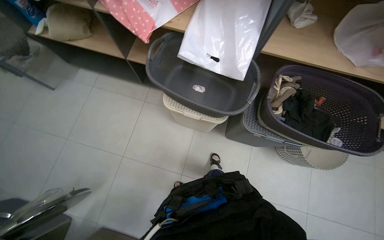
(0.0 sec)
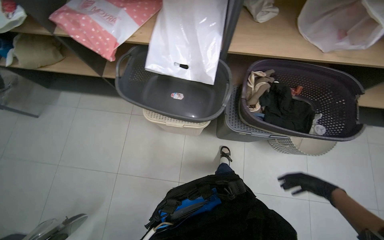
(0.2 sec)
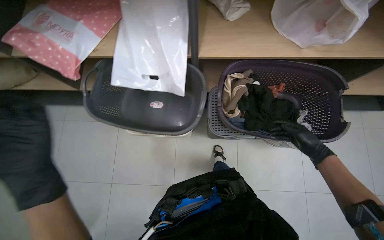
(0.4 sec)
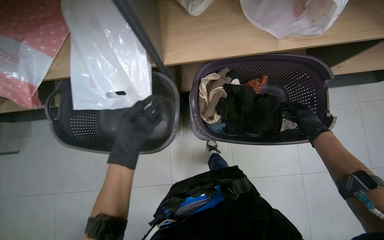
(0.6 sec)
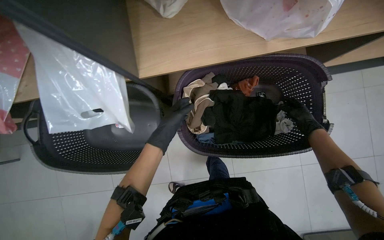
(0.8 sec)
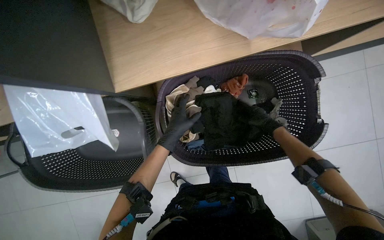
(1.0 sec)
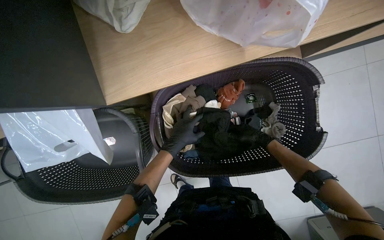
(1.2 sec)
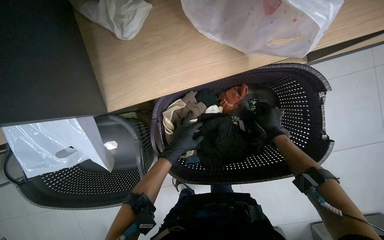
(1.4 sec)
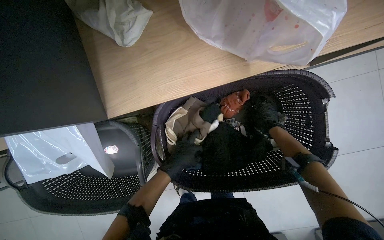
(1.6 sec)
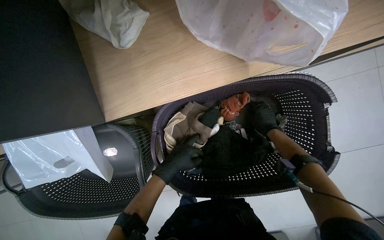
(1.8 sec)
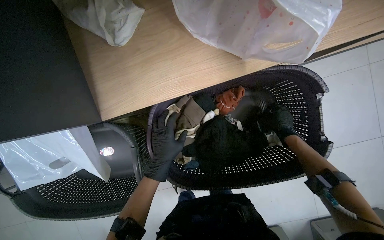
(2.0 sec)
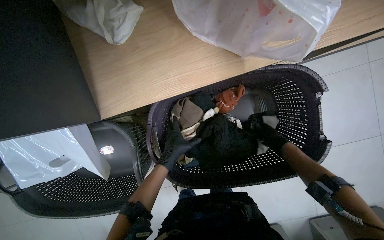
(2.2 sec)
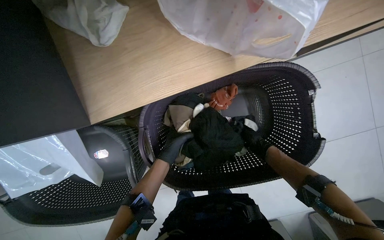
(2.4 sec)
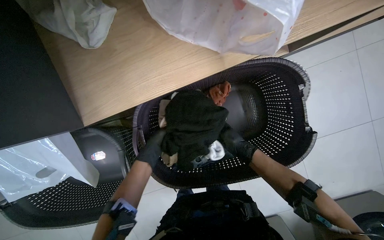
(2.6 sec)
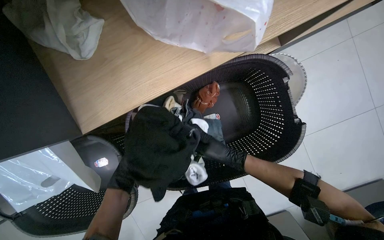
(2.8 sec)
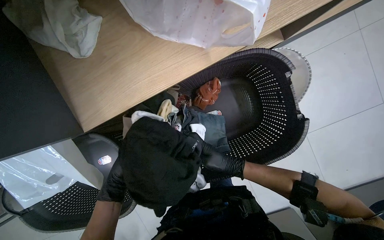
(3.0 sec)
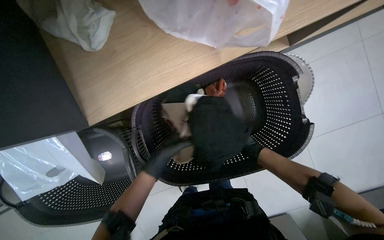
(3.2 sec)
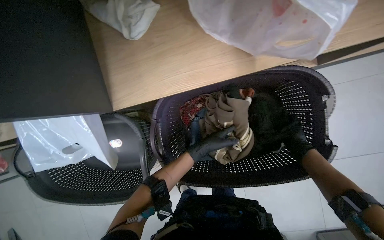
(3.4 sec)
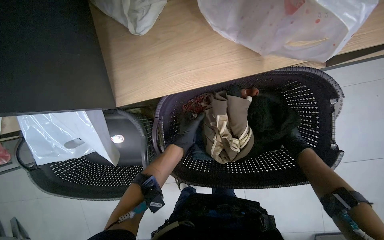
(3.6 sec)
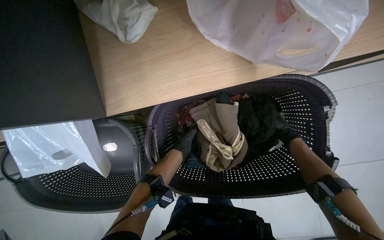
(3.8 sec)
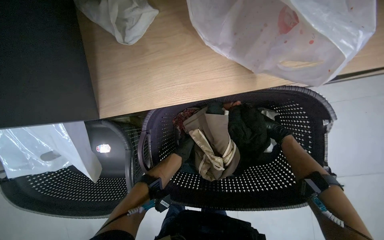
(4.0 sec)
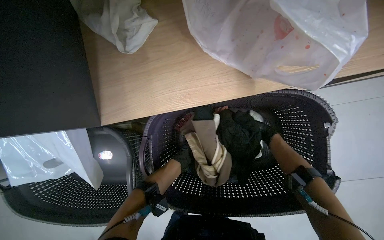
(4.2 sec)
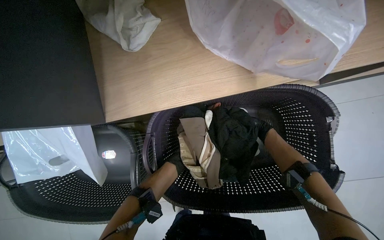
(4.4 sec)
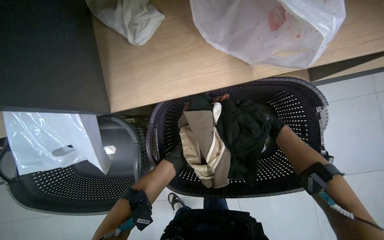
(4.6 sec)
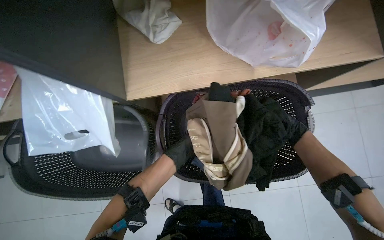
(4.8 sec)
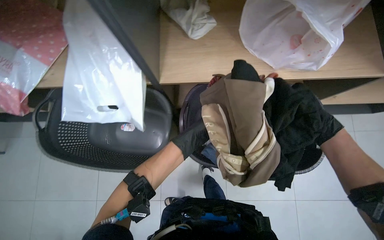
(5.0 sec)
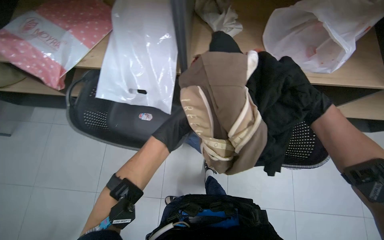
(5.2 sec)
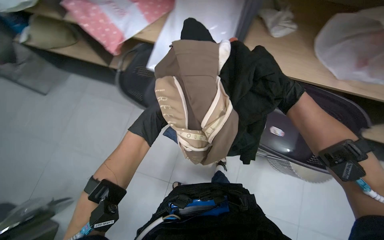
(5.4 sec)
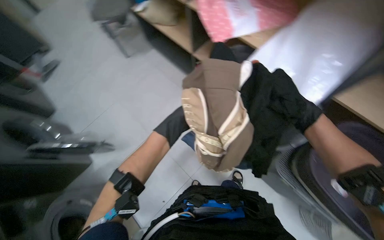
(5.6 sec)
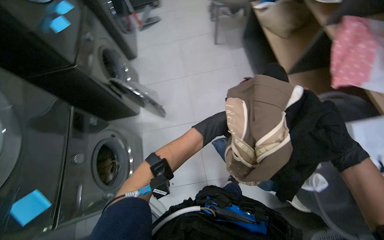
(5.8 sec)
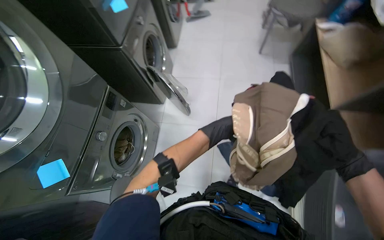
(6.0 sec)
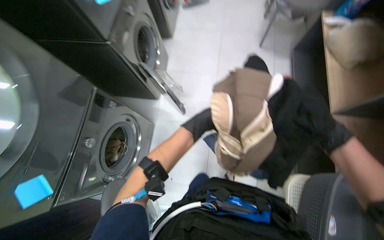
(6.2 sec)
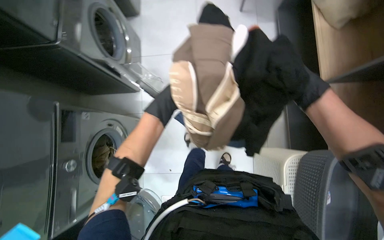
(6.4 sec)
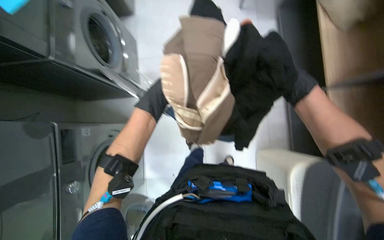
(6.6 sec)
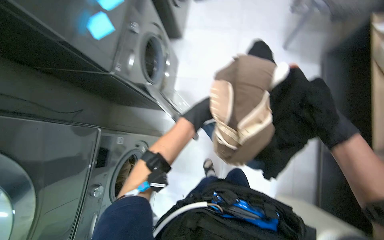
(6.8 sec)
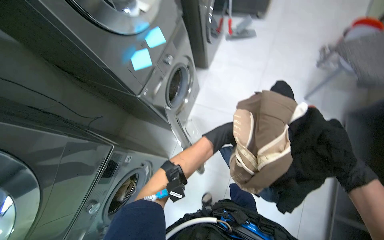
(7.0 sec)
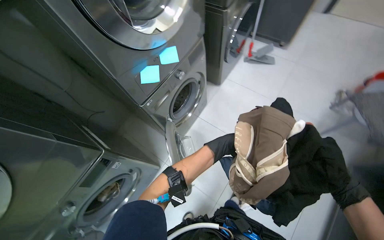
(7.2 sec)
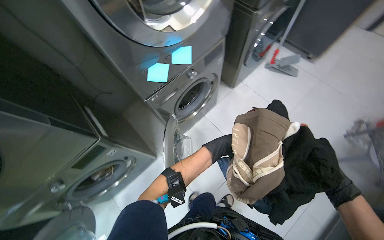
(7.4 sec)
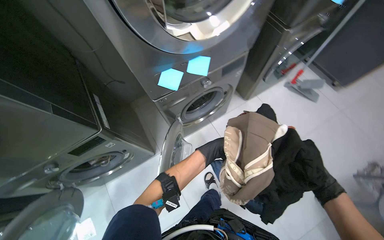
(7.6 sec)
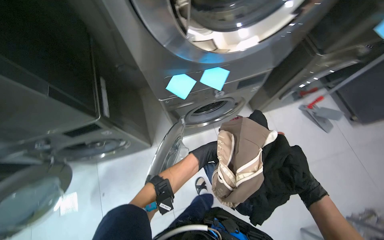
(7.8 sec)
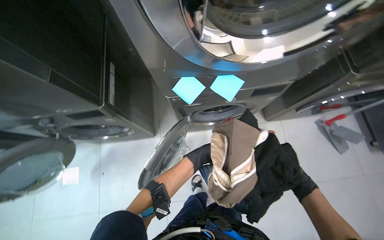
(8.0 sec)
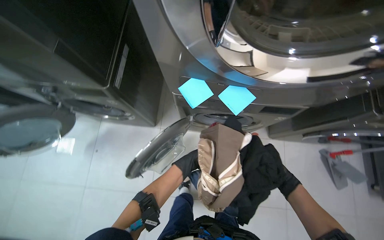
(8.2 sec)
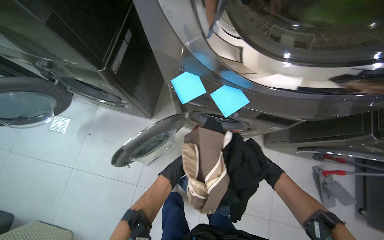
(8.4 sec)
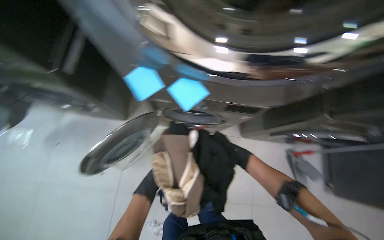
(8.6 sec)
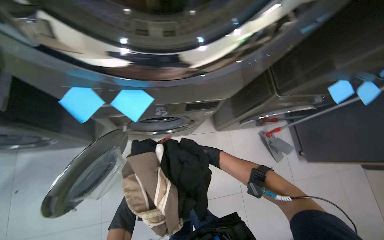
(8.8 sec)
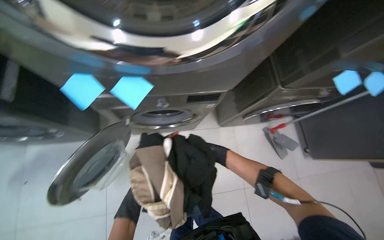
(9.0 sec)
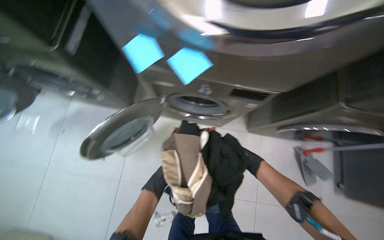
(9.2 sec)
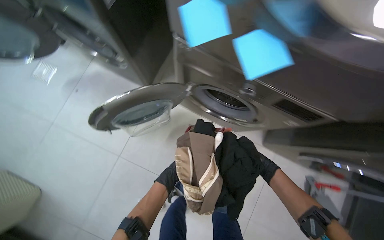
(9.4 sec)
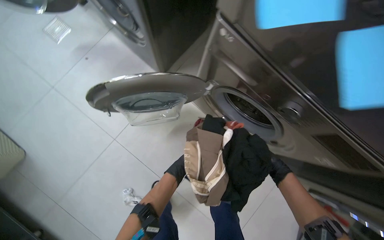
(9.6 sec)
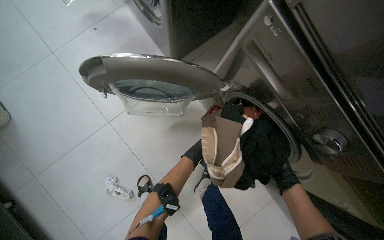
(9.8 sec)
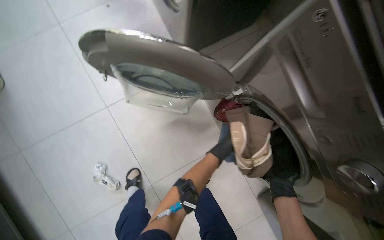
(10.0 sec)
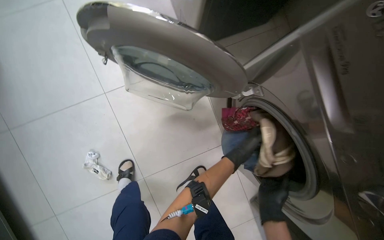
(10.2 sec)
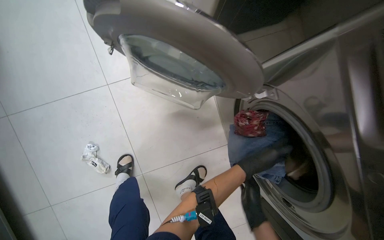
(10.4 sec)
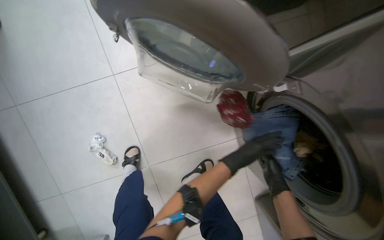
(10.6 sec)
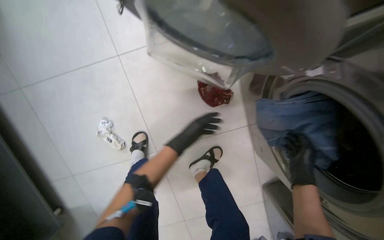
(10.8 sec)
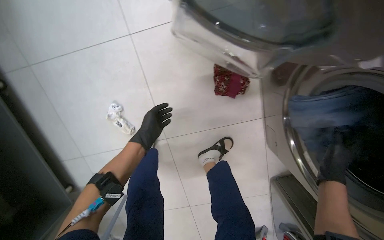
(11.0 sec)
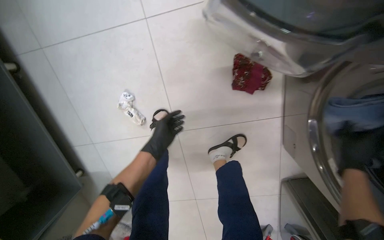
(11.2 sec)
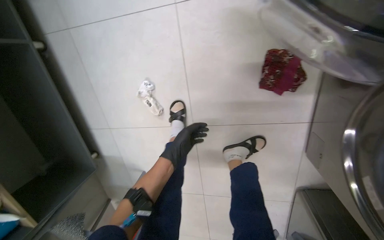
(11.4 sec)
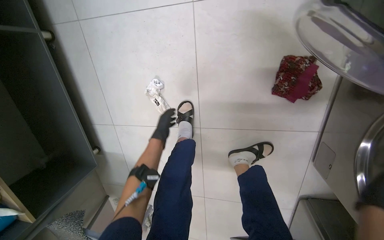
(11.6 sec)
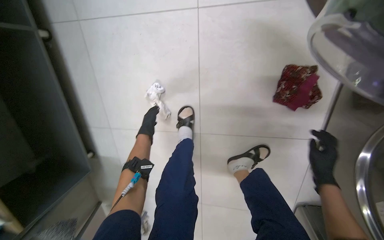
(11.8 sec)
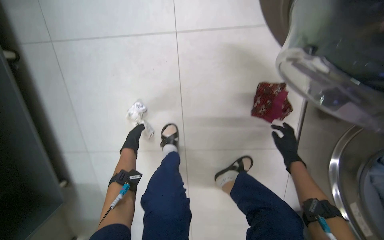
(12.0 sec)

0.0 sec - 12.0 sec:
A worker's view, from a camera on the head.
Job: managing laundry.
The whole recording: Sorting and loading laundry into machines. The worker sorts clothes from a basket, reads a list, and loads the laundry items into washing machines.
0.0 sec - 1.6 sec: The head travels about 70 cm. The wearer looks approximately 20 degrees further downward. The scene rotates counterclockwise by approximately 30 degrees.
1.6 sec - 3.0 sec: The right hand travels down the picture and to the left by approximately 25 cm, while the left hand heads nearer to the camera, covering roughly 15 cm.
3.0 sec - 4.4 sec: The left hand is displaced farther from the camera by roughly 35 cm.
4.4 sec - 6.0 sec: The wearer's head swings some 35 degrees to the left.
6.0 sec - 7.6 sec: The wearer's head swings some 45 degrees to the left. The wearer looks about 20 degrees further upward.
7.6 sec - 9.0 sec: The scene rotates clockwise by roughly 25 degrees.
9.0 sec - 10.4 sec: The camera travels roughly 50 cm. The wearer's head swings approximately 80 degrees to the left. The camera pitches downward, by roughly 10 degrees.
10.4 sec - 12.0 sec: The view tilts approximately 15 degrees downward. The left hand is displaced to the left and farther from the camera by about 80 cm.

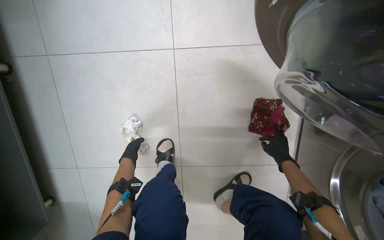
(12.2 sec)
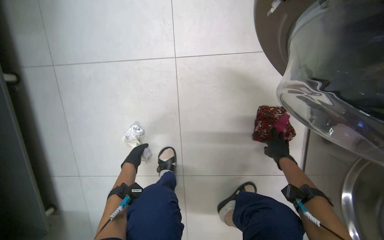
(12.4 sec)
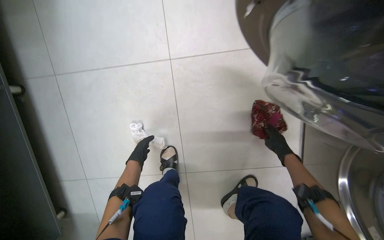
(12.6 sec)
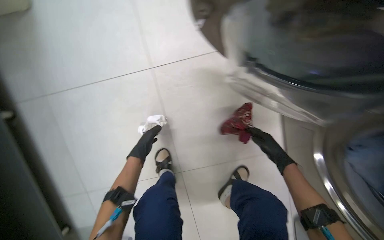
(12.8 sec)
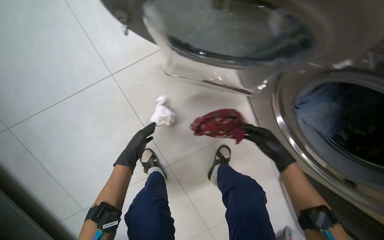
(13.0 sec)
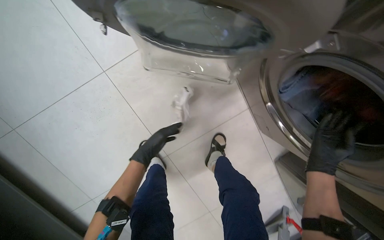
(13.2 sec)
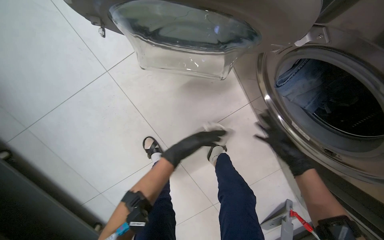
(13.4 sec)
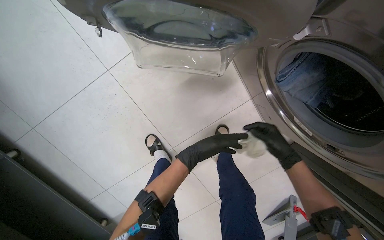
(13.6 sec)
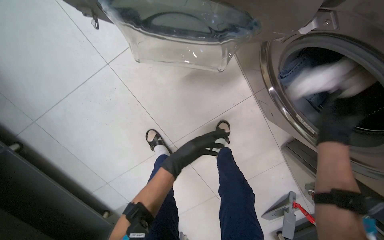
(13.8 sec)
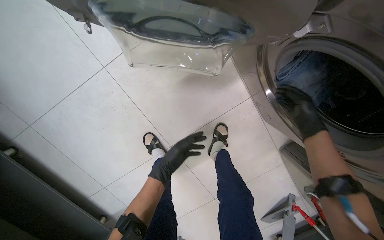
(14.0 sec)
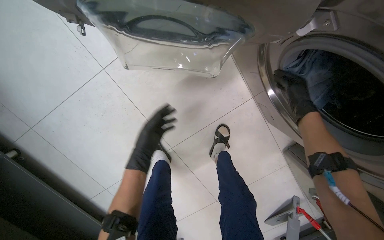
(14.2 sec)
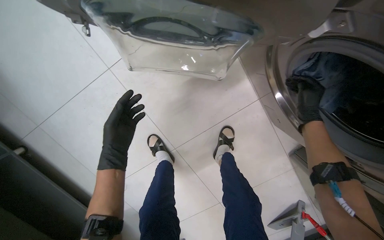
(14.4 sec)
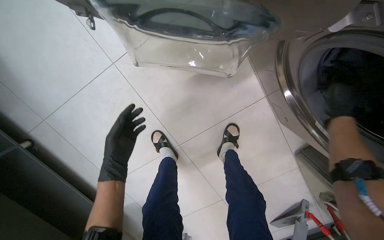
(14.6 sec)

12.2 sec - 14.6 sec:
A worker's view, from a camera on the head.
Job: managing laundry.
The whole recording: Sorting and loading laundry into machines. The worker sorts clothes from a basket, reads a list, and loads the laundry items into washing machines.
12.2 sec - 13.4 sec: Everything in view rotates approximately 30 degrees counterclockwise. The left hand travels nearer to the camera and to the right by approximately 50 cm, while the right hand shifts roughly 25 cm nearer to the camera.
13.4 sec - 14.6 sec: The right hand heads up the picture and to the right, covering about 20 cm. Meanwhile the left hand goes approximately 15 cm to the left.

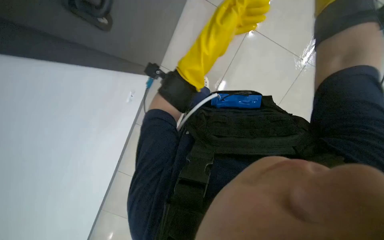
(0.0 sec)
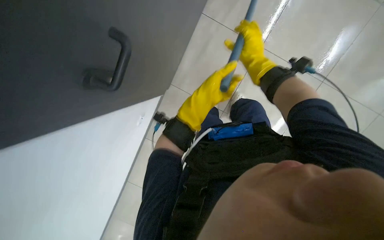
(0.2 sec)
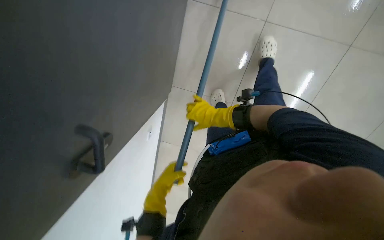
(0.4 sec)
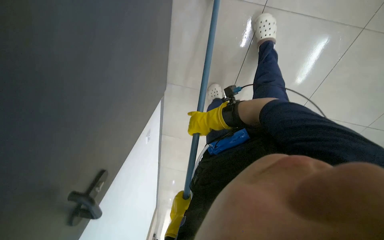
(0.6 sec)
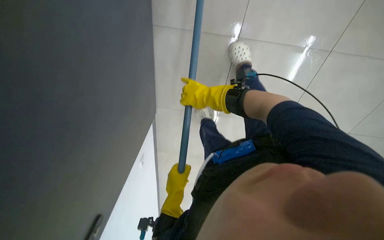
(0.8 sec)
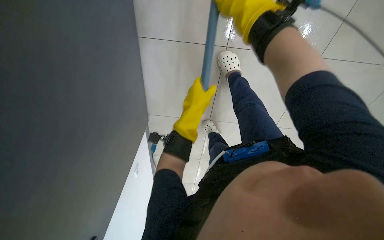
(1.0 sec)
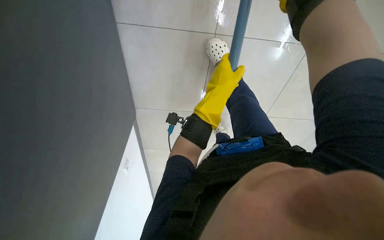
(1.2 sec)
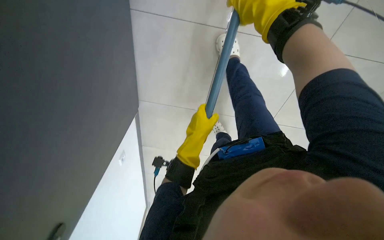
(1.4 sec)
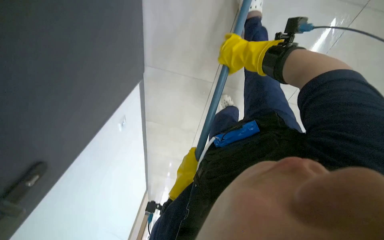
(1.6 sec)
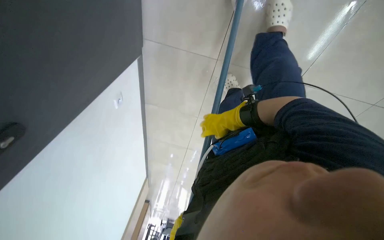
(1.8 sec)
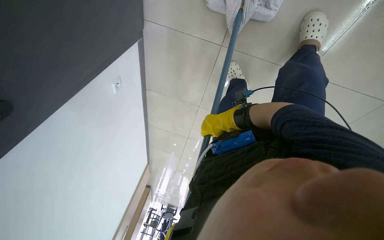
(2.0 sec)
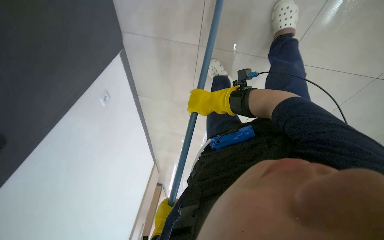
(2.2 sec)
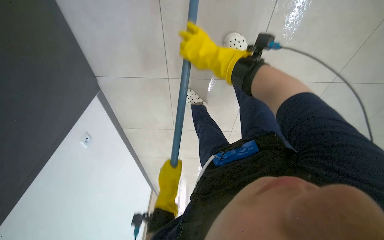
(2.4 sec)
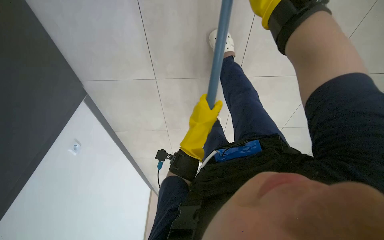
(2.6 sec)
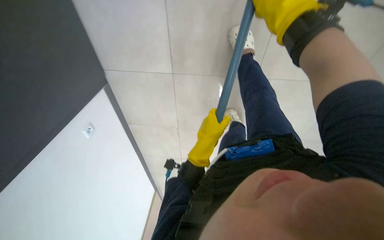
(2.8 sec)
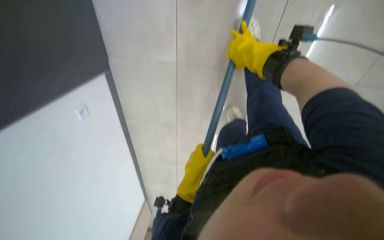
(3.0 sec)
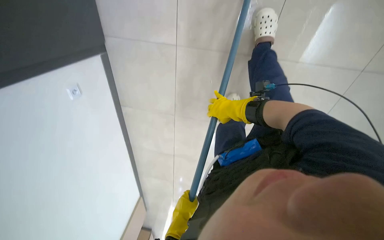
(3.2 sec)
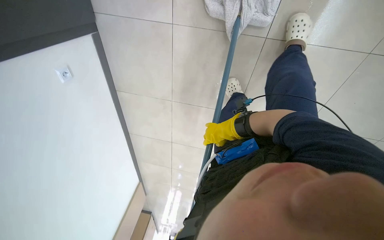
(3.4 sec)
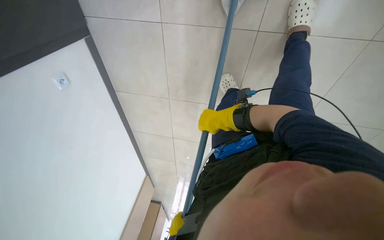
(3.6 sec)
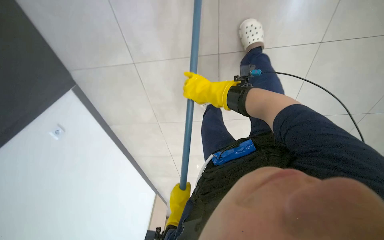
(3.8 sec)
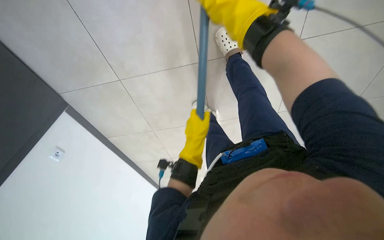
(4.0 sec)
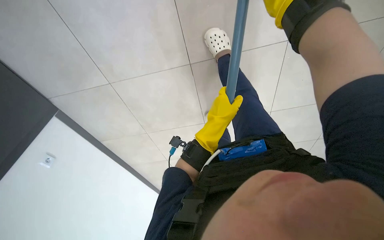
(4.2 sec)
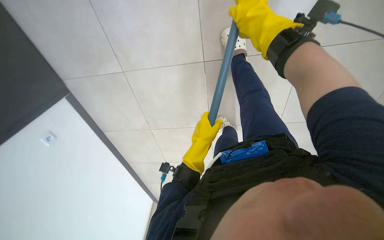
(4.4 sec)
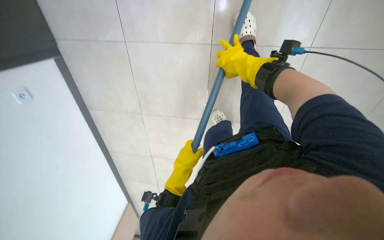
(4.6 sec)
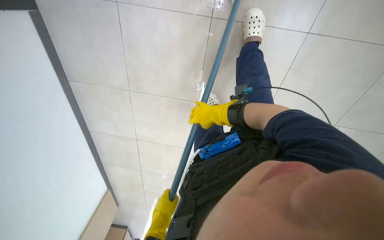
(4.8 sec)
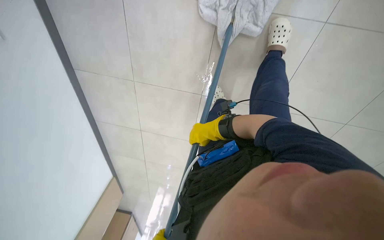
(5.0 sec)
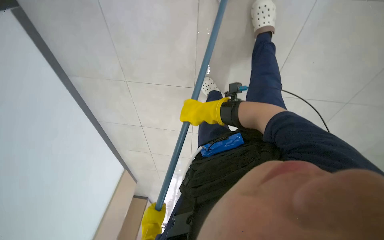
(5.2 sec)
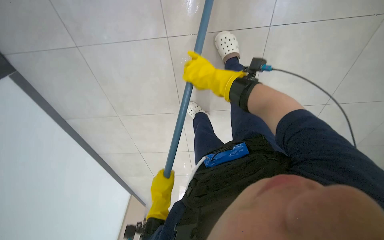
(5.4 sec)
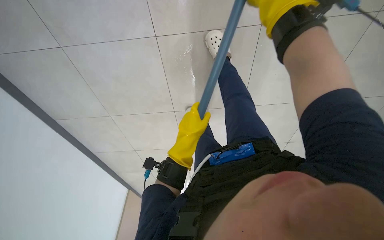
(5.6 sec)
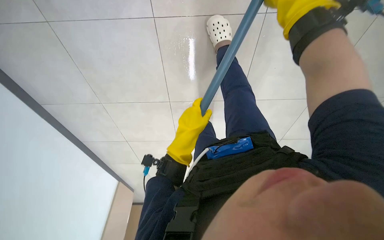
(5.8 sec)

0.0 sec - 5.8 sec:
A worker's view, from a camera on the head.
Job: mopping floor.
The whole recording: Cleaning floor with mop. The worker cleans the floor using a mop.
0.0 sec - 1.4 sec: The camera is aimed approximately 15 degrees further to the left.
1.4 sec - 2.8 sec: The wearer looks approximately 20 degrees further to the right. The camera pitches upward, by some 25 degrees.
2.8 sec - 4.4 sec: The wearer's head swings about 20 degrees to the right. The view tilts approximately 20 degrees upward.
